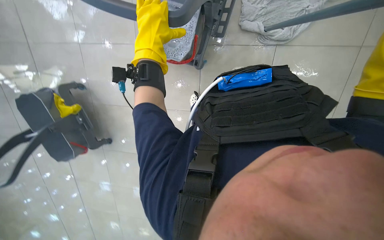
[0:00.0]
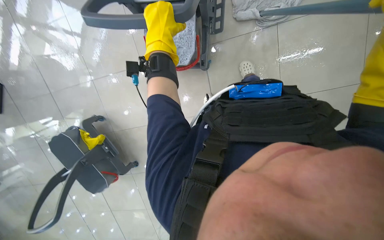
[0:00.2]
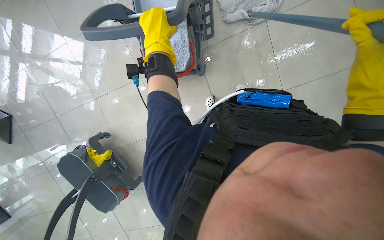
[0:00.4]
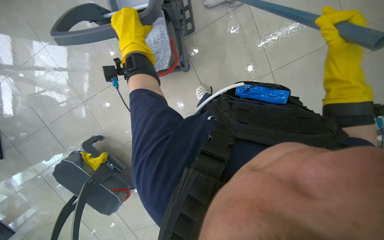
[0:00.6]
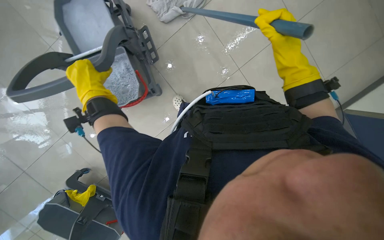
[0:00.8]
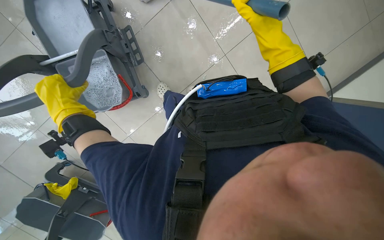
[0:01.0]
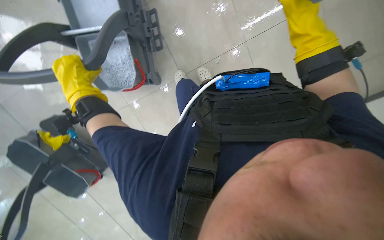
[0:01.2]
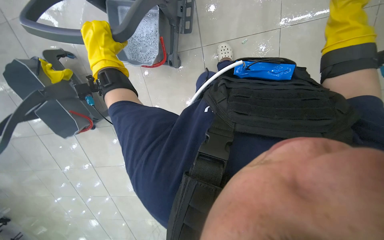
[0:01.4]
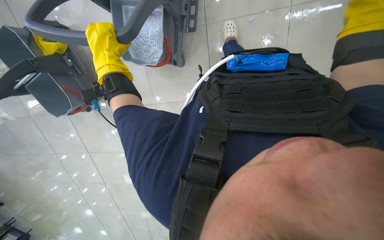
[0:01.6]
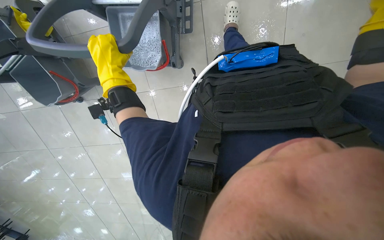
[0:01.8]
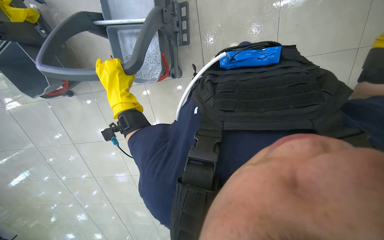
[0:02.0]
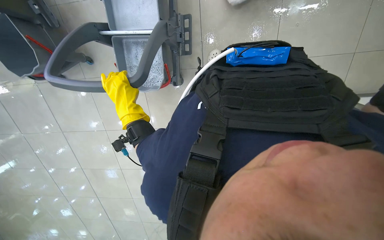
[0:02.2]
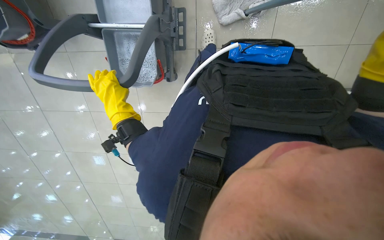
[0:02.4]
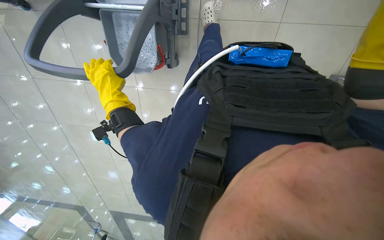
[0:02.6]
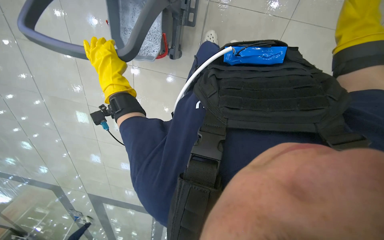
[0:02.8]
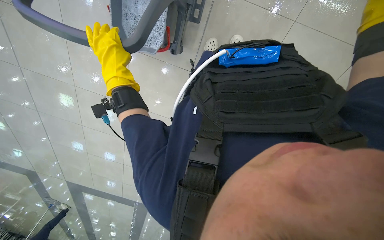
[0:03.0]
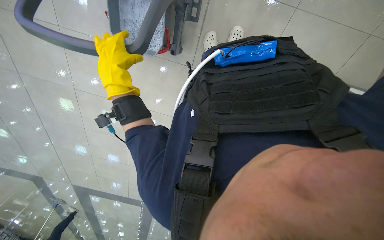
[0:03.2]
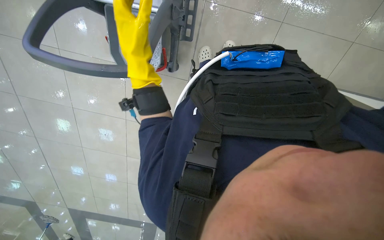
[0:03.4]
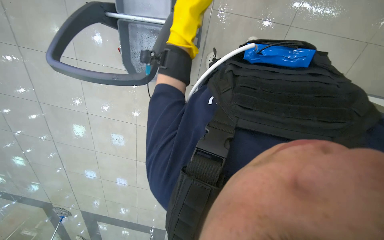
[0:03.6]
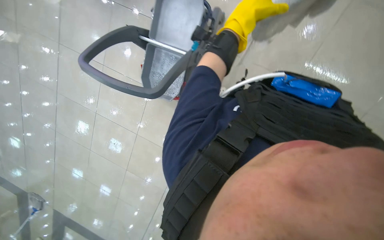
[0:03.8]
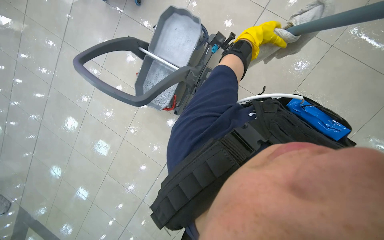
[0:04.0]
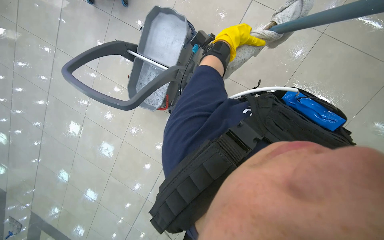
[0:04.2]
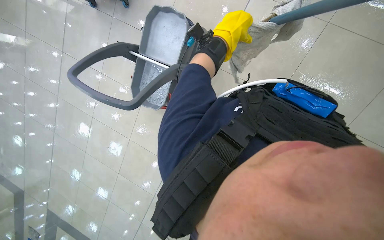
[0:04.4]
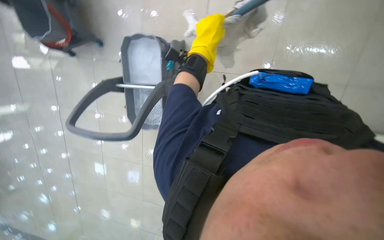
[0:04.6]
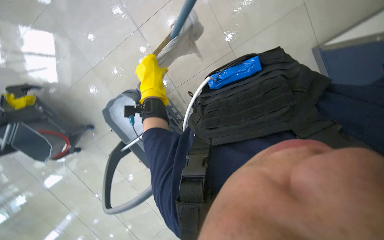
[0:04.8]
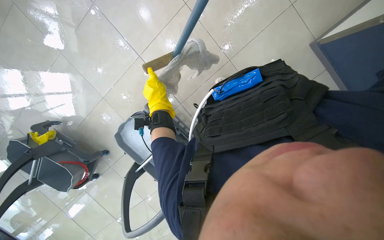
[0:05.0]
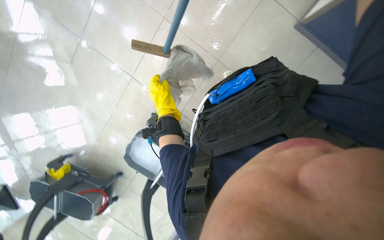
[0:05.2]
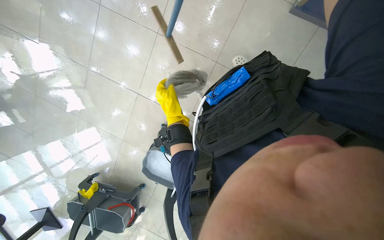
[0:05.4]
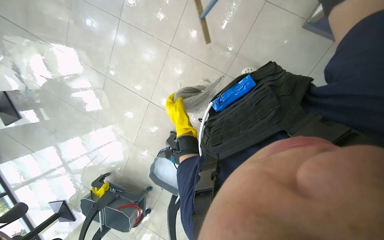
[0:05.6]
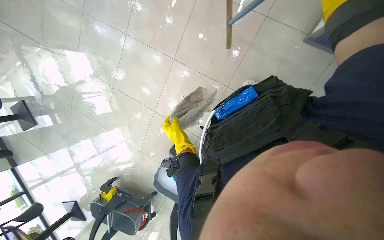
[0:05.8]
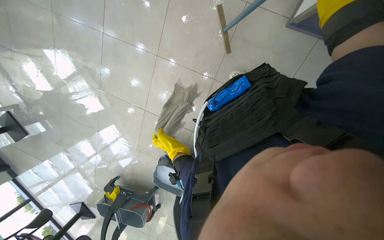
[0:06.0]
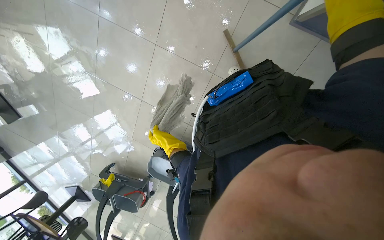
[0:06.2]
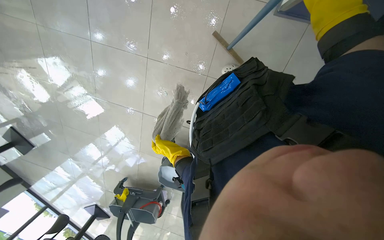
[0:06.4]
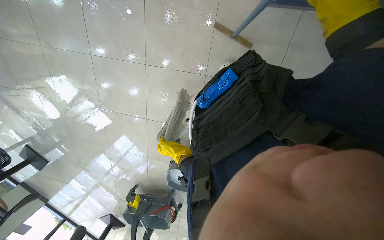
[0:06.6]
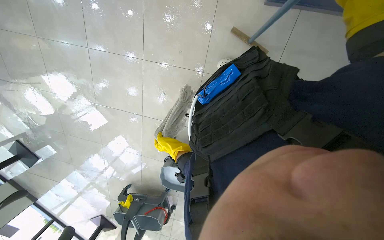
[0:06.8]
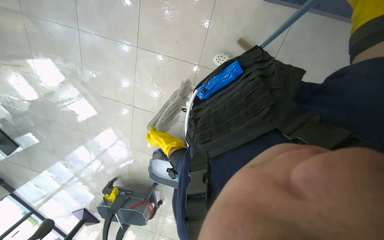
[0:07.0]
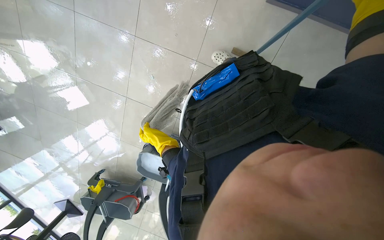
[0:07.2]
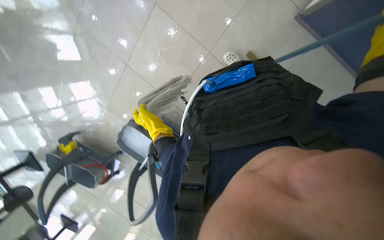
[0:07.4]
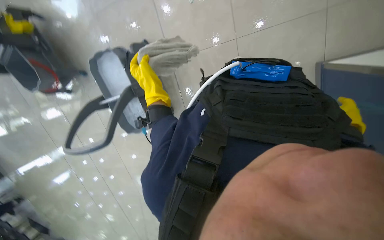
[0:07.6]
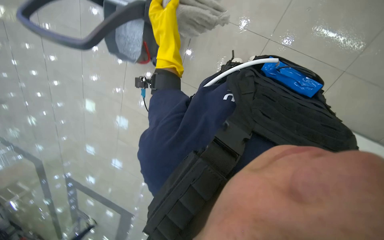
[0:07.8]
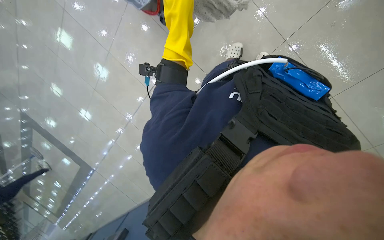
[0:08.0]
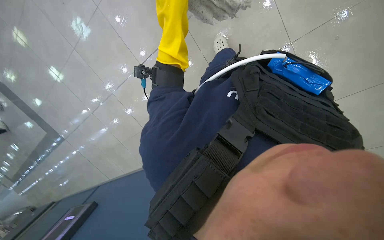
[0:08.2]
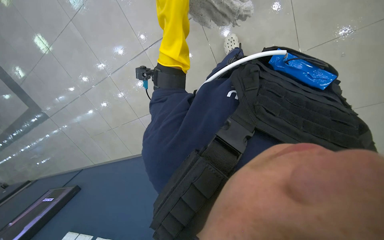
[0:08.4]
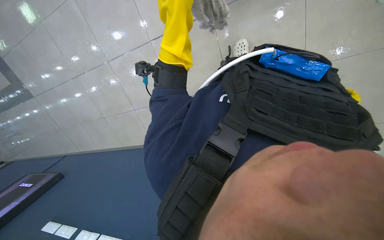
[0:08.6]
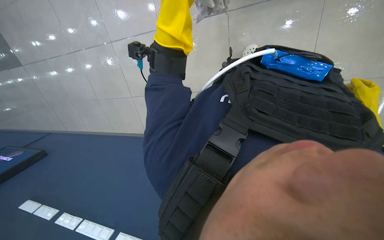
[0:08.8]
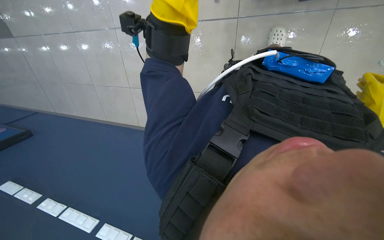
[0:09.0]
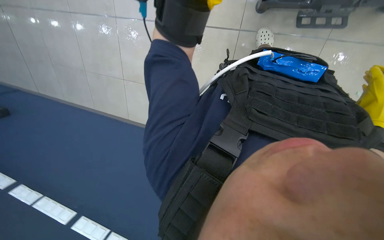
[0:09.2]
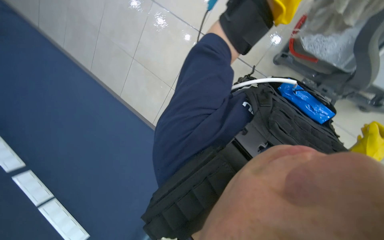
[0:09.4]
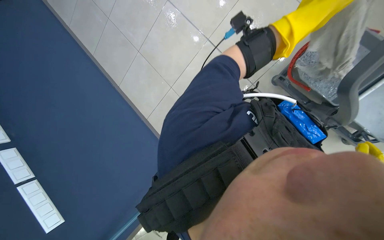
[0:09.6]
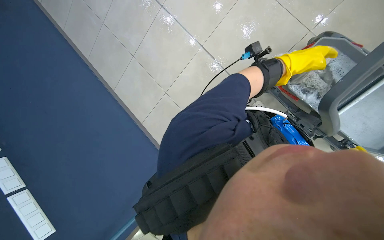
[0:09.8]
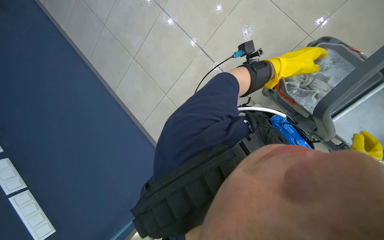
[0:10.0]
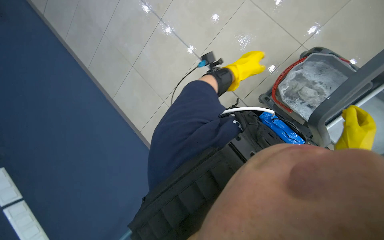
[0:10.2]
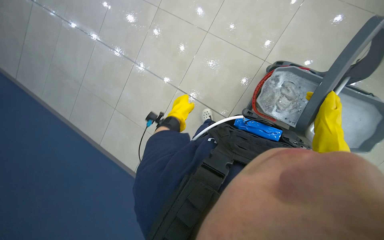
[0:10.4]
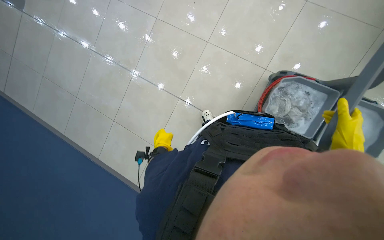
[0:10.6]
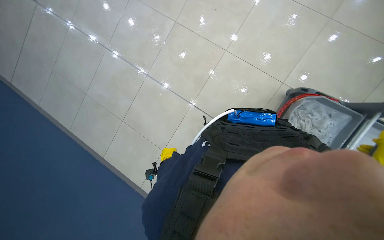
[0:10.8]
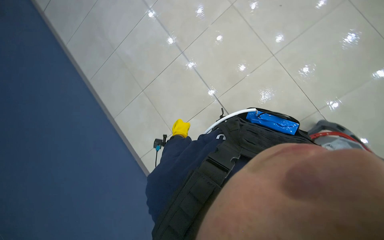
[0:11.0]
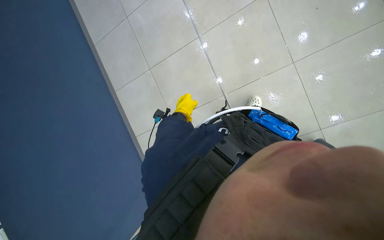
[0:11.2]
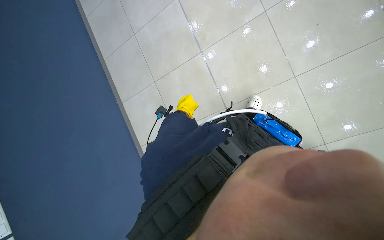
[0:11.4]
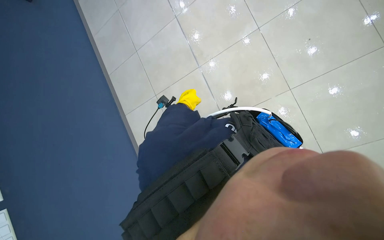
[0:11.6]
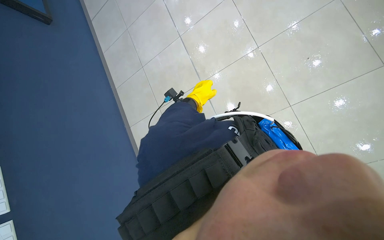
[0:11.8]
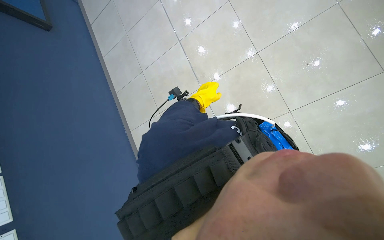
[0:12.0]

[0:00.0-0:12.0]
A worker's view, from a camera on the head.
Job: mopping floor.
The whole recording: Mopping floor. The worker continues mopping the floor, wringing the mop, moving the bucket, and adjusting the mop head.
0:04.4 to 0:06.0: The camera sweeps to the left, by about 25 degrees. The view tips upward by about 15 degrees. Everything in view rotates about 90 degrees counterclockwise.
0:06.0 to 0:07.6: The view pans to the right by about 20 degrees. The view tips downward by roughly 15 degrees. The scene rotates clockwise by some 45 degrees.
0:10.4 to 0:12.0: The camera travels some 50 cm. The scene turns about 35 degrees clockwise in the picture.

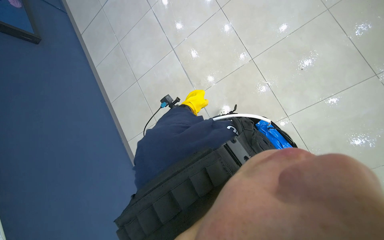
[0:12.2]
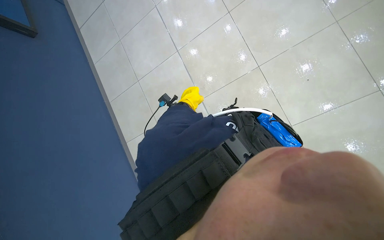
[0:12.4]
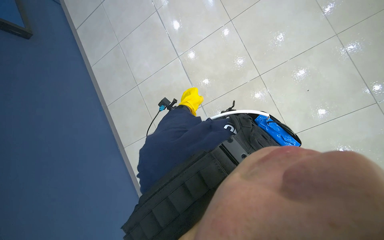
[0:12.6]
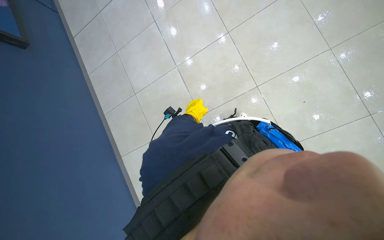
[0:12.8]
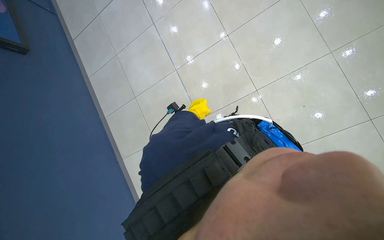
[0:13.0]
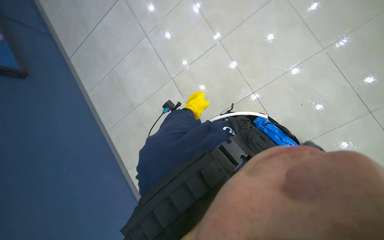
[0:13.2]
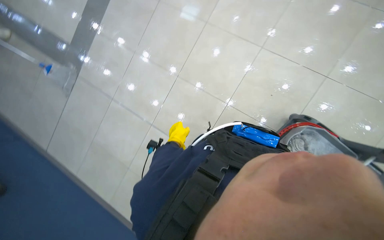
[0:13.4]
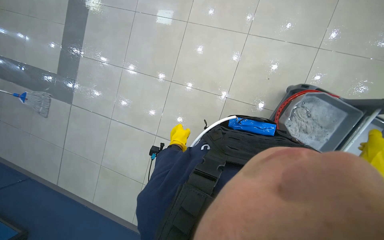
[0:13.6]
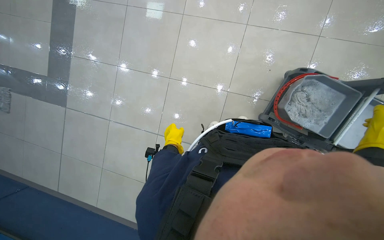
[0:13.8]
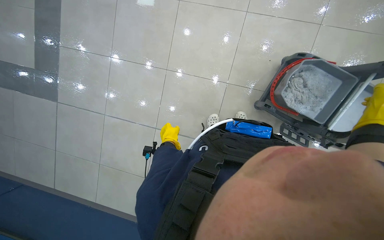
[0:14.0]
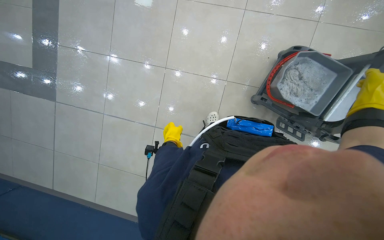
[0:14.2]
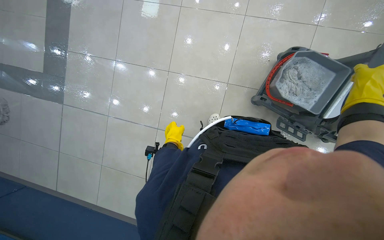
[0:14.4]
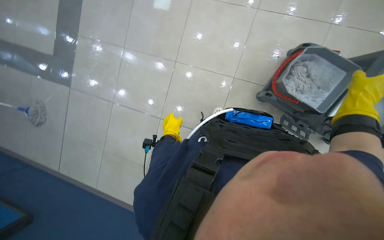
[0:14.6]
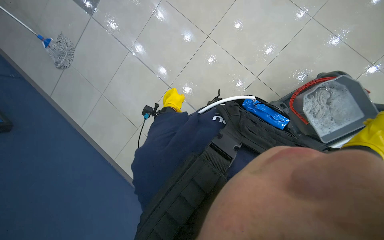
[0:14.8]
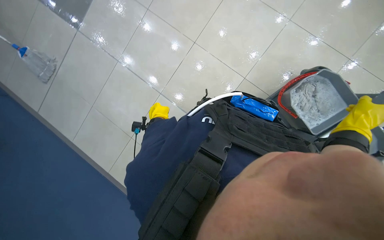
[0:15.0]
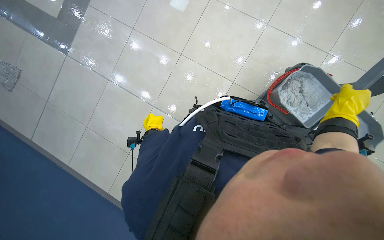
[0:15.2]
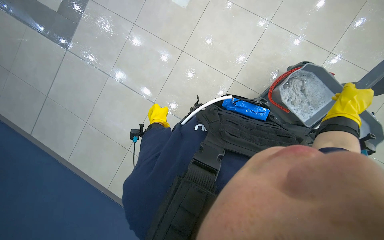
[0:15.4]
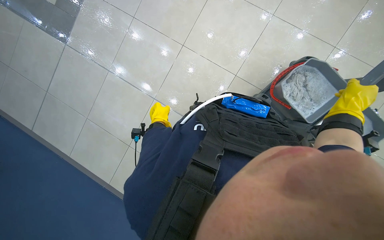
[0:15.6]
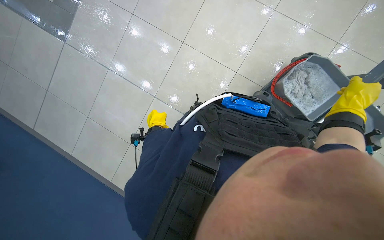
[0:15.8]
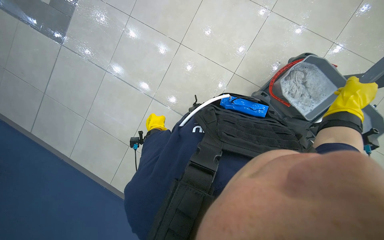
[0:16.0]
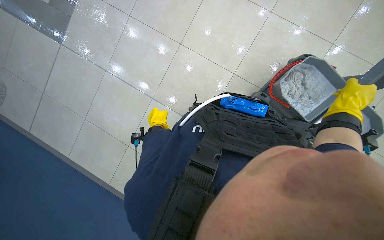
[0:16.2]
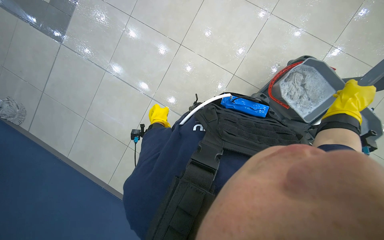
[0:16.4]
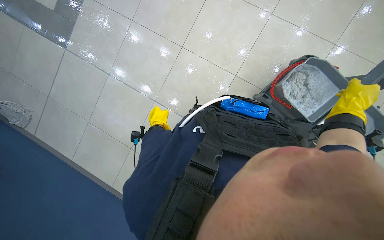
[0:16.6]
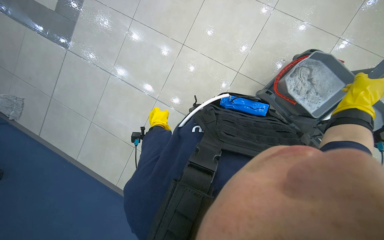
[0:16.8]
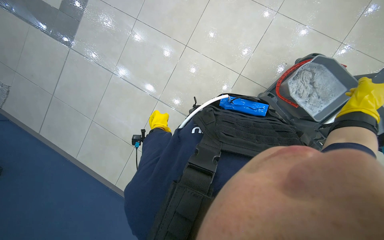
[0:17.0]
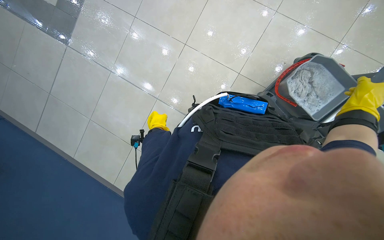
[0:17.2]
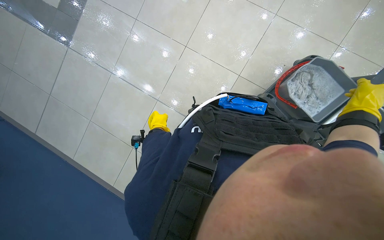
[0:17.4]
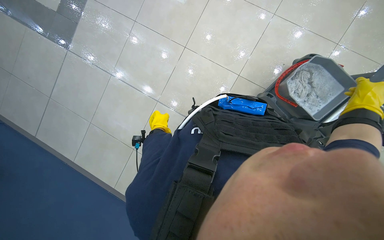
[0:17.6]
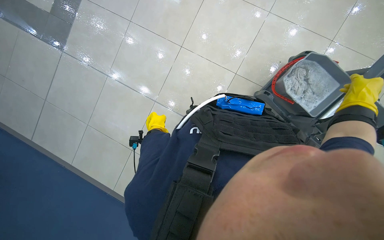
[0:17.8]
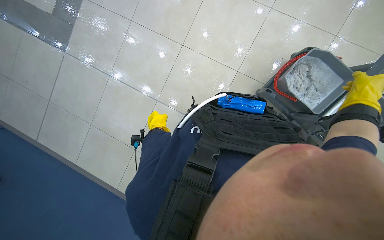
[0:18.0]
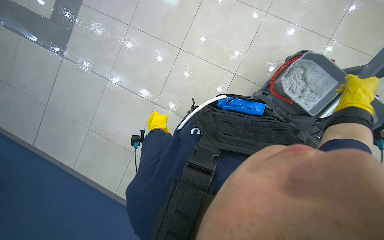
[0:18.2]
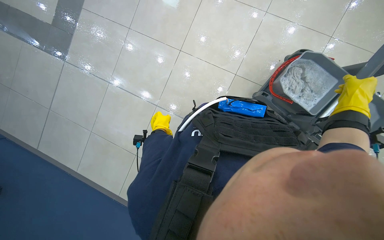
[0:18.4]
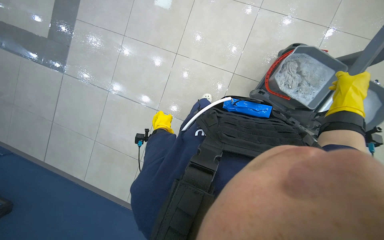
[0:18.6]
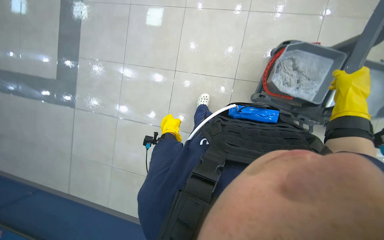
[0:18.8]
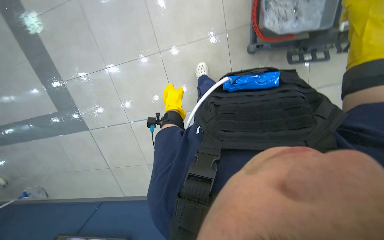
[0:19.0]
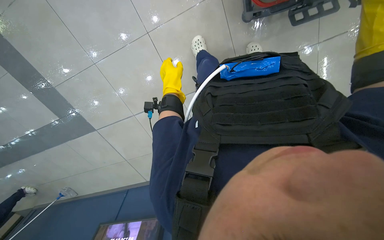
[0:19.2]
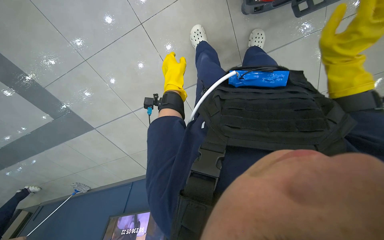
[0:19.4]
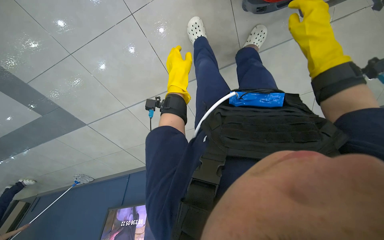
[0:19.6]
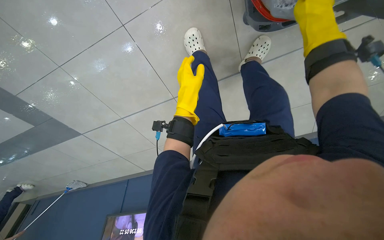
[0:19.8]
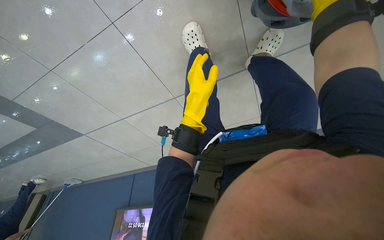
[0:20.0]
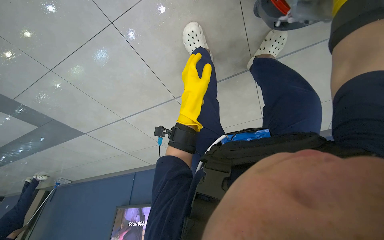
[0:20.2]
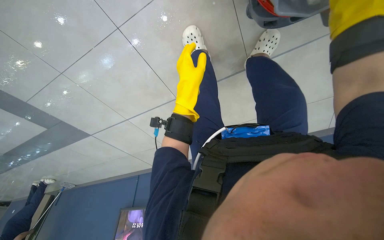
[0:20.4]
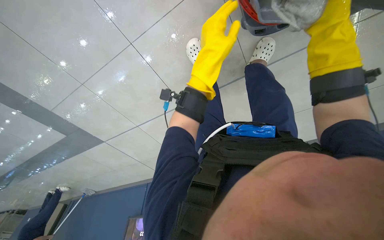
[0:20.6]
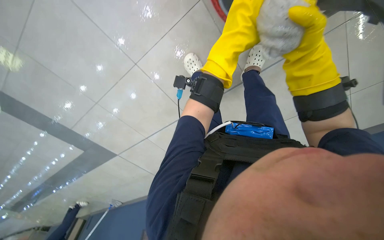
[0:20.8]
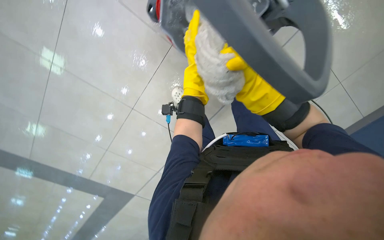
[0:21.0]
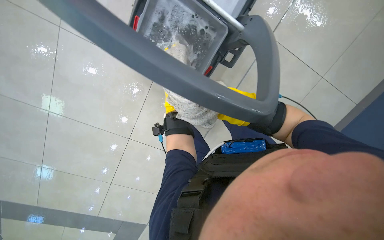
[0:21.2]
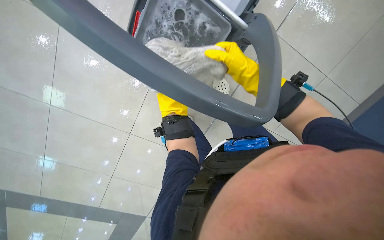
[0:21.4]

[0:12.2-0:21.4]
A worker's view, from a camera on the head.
Job: mopping floor.
The whole recording: Mopping floor. The worker continues mopping the floor, wringing the mop, moving the bucket, and adjusting the mop head.
0:15.2 to 0:18.4: The hands stay close to where they were, moving slightly.
0:18.4 to 0:19.8: The wearer looks approximately 20 degrees further downward. Everything in view rotates about 50 degrees counterclockwise.
0:19.8 to 0:21.4: The head travels approximately 50 cm. The camera sweeps to the left, by roughly 20 degrees. The view tilts approximately 25 degrees upward. The scene turns approximately 25 degrees counterclockwise in the picture.
